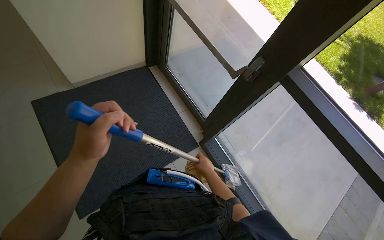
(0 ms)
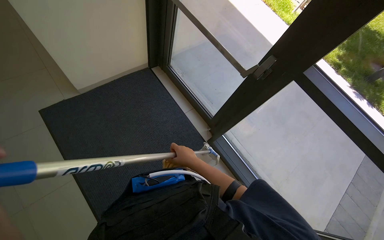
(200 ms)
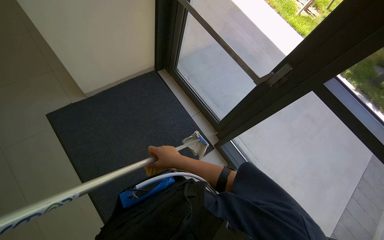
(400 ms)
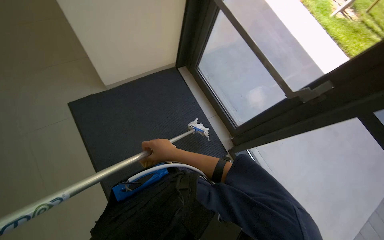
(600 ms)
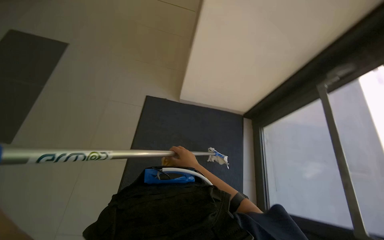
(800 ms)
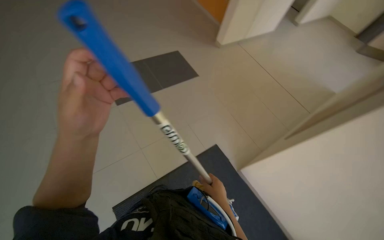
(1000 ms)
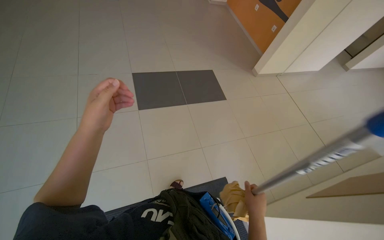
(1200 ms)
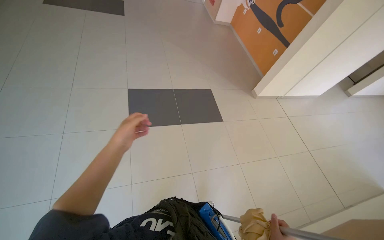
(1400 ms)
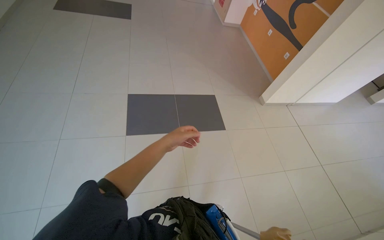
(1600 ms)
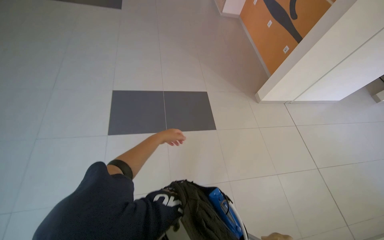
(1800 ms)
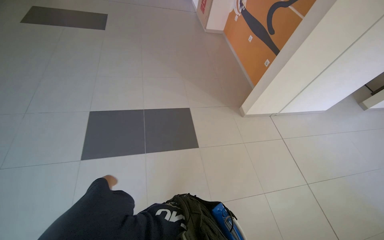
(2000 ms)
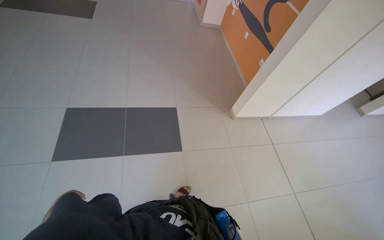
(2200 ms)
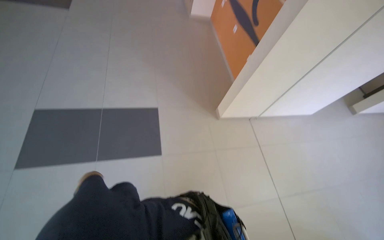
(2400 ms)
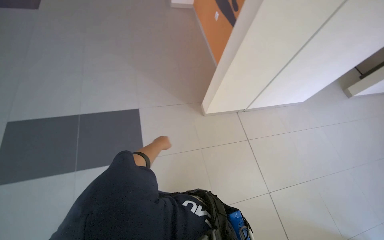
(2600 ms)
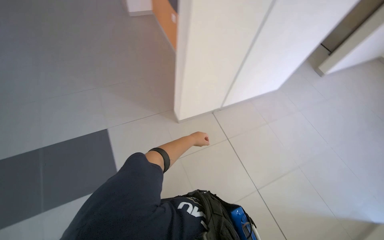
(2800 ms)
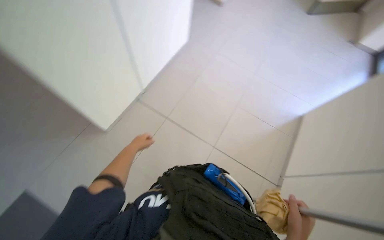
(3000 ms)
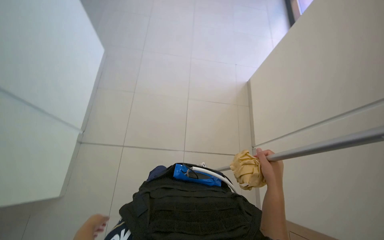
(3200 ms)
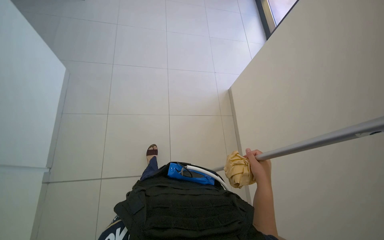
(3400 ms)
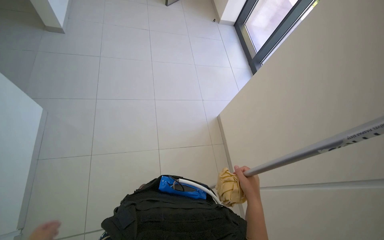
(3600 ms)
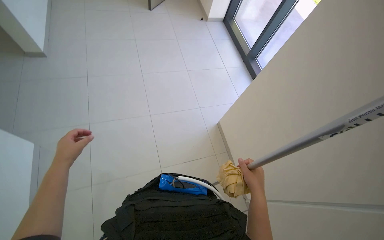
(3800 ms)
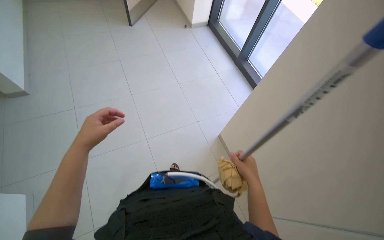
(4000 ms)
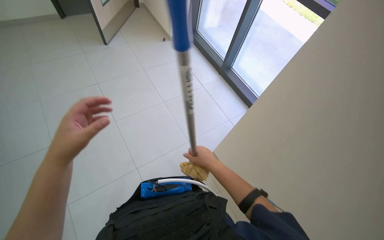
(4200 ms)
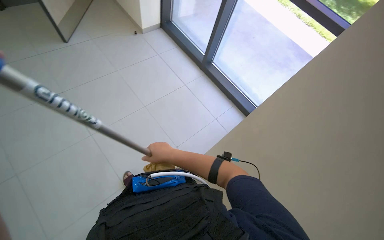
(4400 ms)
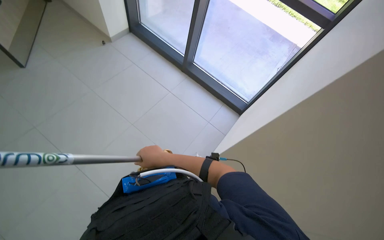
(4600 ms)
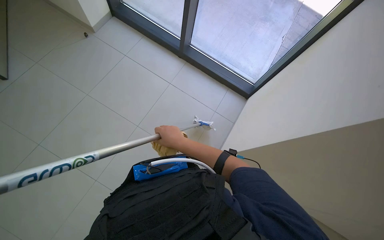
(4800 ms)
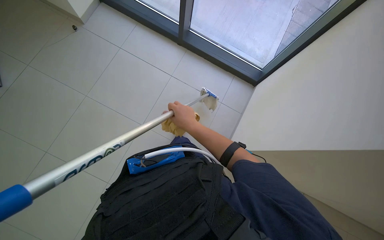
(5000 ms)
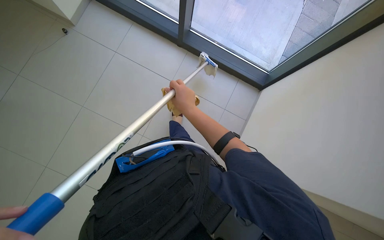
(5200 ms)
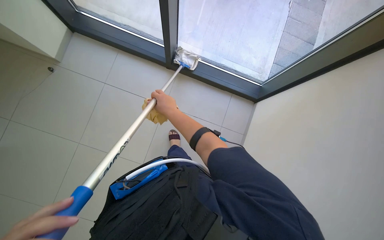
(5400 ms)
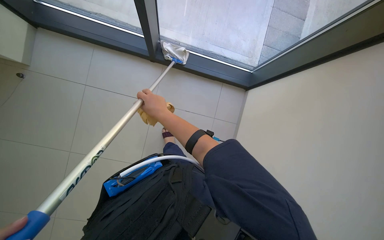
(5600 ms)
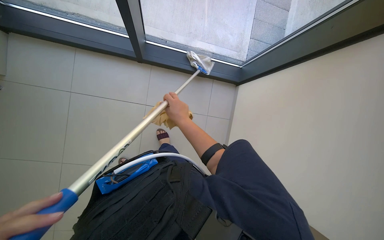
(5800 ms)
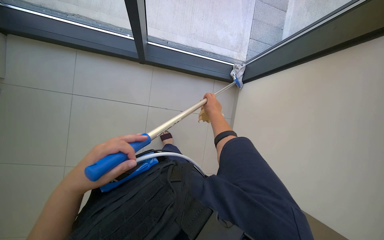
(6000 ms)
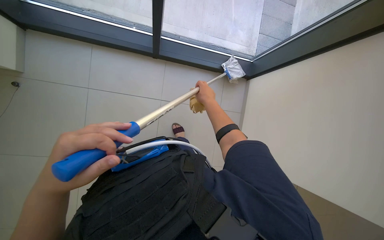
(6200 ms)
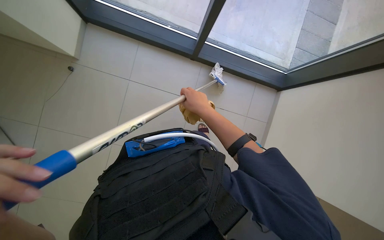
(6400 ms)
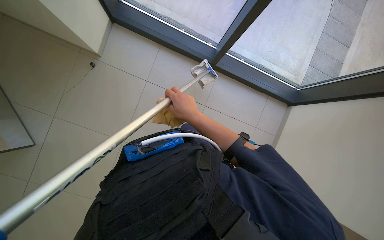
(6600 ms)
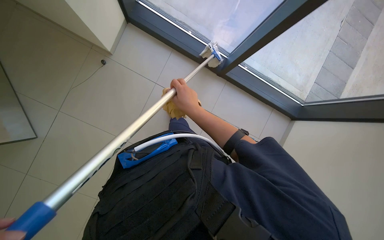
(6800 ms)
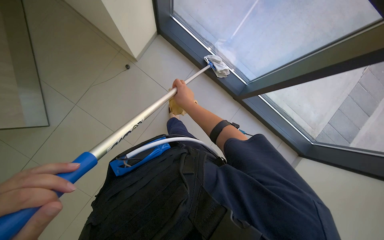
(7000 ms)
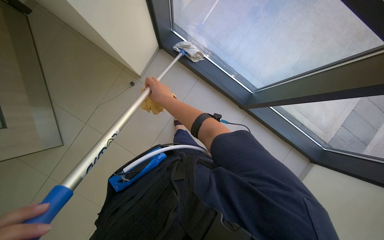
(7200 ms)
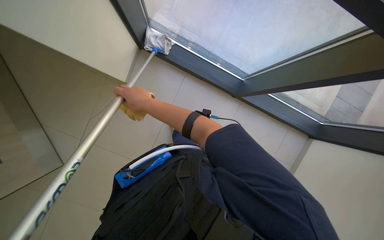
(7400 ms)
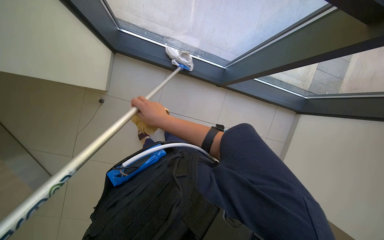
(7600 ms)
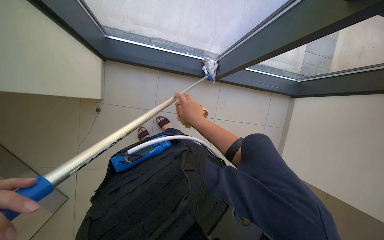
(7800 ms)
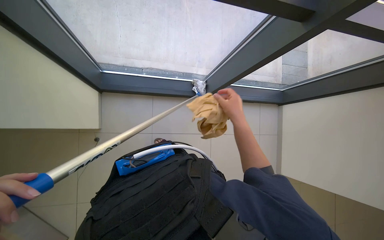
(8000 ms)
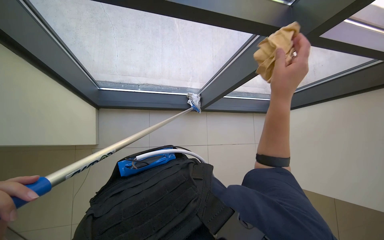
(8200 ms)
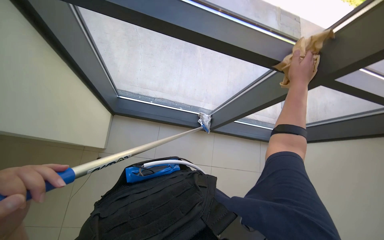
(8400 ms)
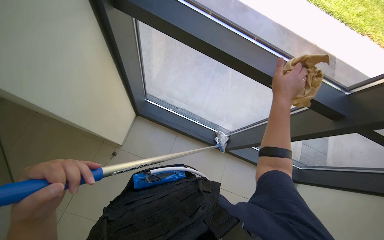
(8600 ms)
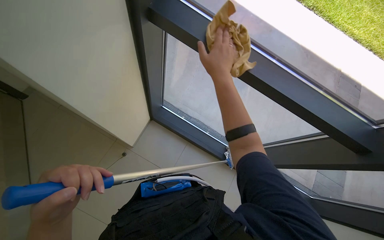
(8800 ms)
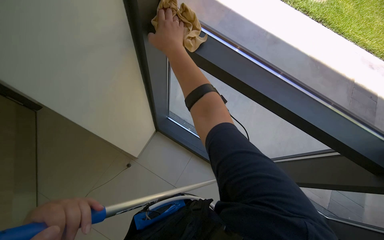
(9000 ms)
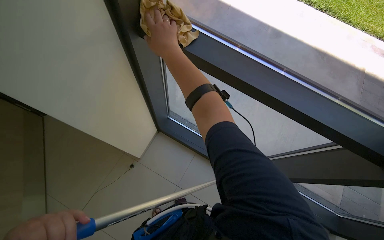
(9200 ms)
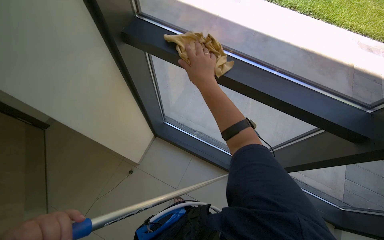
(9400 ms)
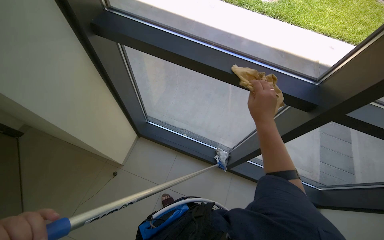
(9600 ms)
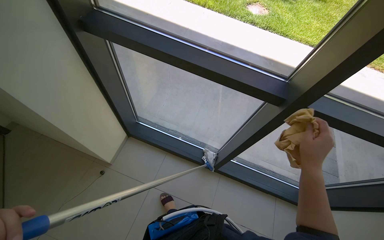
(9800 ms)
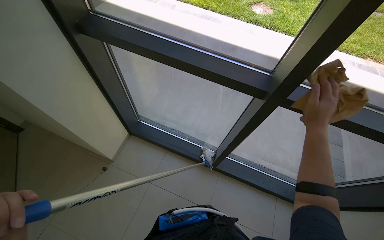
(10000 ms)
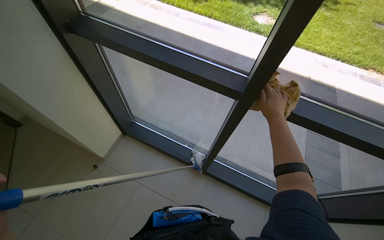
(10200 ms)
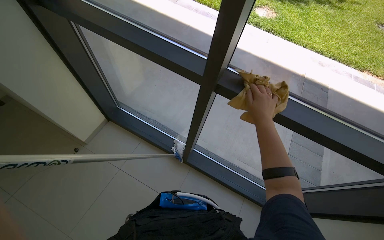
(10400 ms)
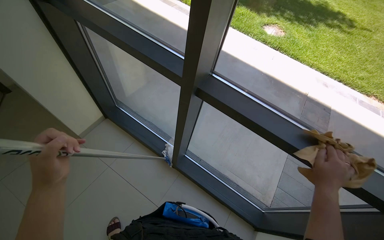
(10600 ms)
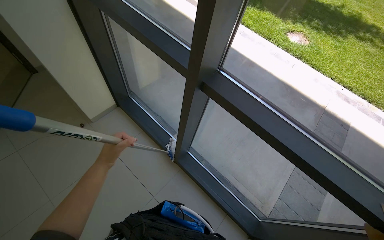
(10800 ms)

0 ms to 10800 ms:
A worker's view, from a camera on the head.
Job: cleaning windows.
The whole recording: Cleaning large windows and frames. Cleans large windows and their frames with a long-handled tool and a cloth.
0 ms to 1600 ms: The camera is carried approximately 40 cm.
4600 ms to 6200 ms: The head travels about 50 cm. The scene rotates counterclockwise by about 30 degrees.
6200 ms to 7800 ms: The wearer looks roughly 15 degrees further upward.
7800 ms to 9200 ms: The head turns to the left by approximately 20 degrees. The wearer looks approximately 35 degrees further upward.
9200 ms to 10800 ms: The wearer moves some 70 cm.

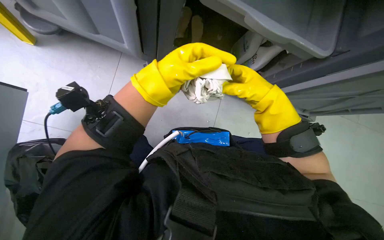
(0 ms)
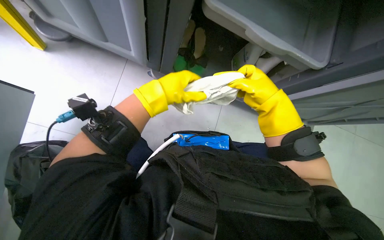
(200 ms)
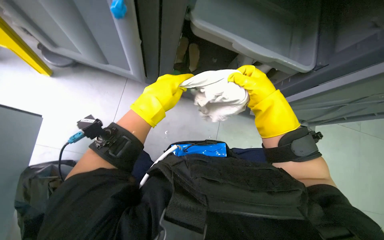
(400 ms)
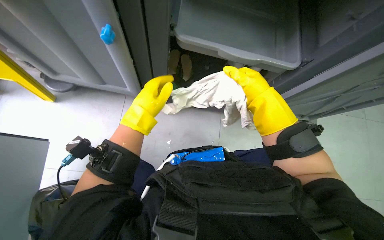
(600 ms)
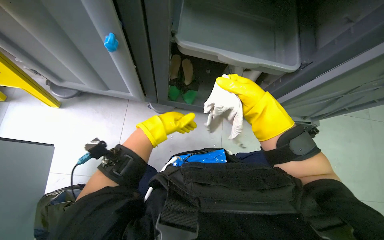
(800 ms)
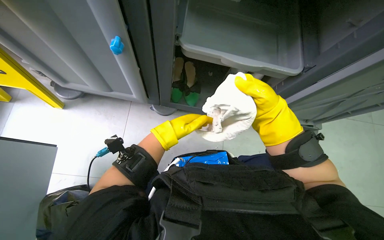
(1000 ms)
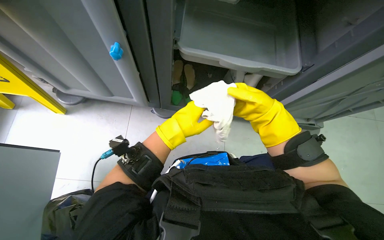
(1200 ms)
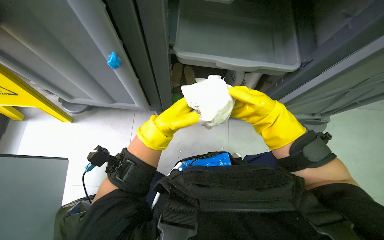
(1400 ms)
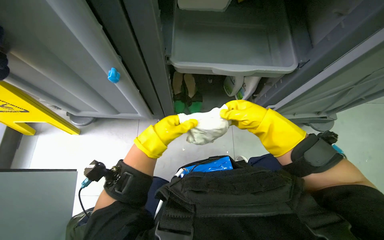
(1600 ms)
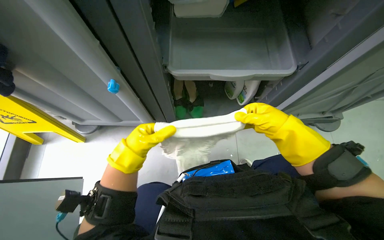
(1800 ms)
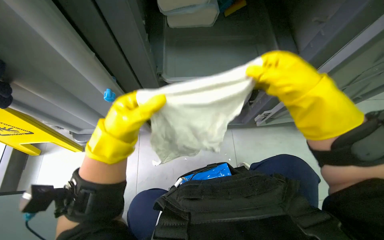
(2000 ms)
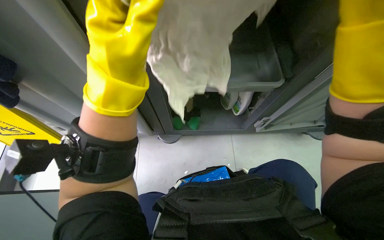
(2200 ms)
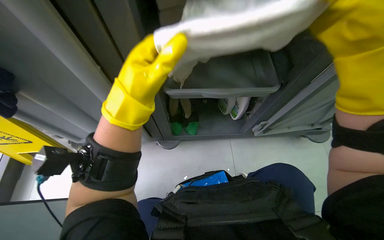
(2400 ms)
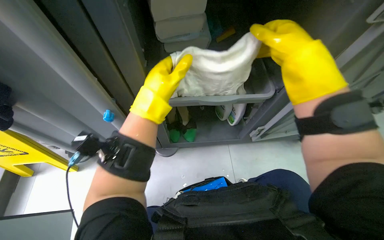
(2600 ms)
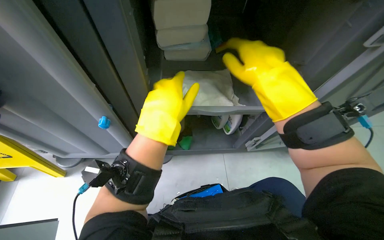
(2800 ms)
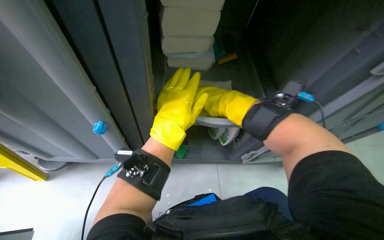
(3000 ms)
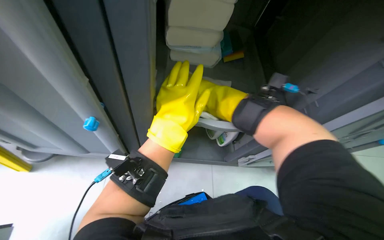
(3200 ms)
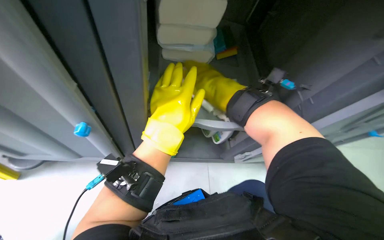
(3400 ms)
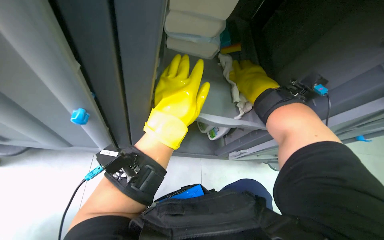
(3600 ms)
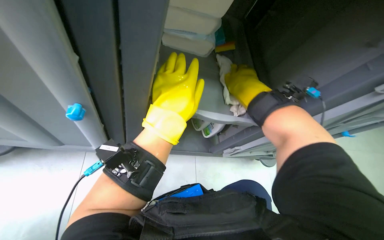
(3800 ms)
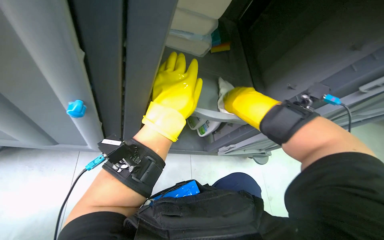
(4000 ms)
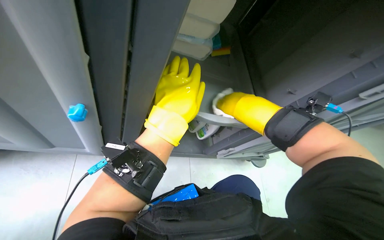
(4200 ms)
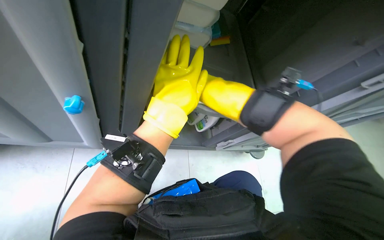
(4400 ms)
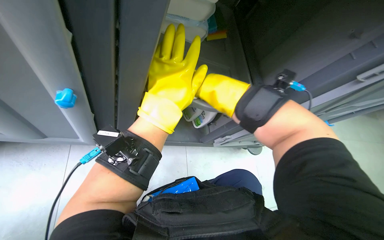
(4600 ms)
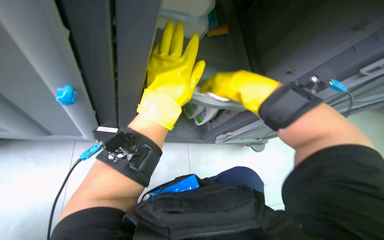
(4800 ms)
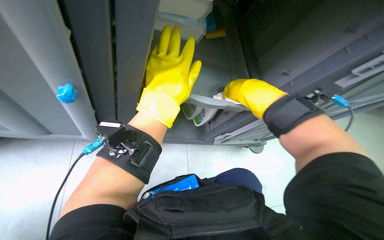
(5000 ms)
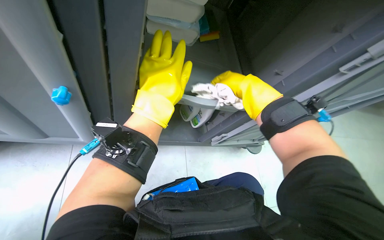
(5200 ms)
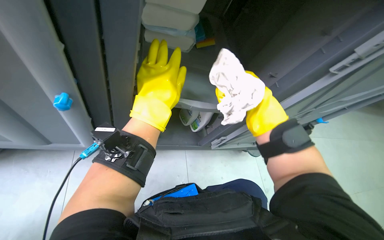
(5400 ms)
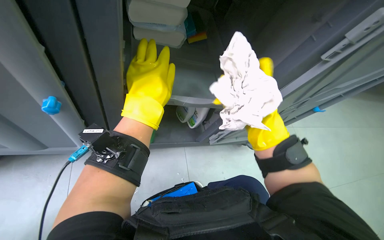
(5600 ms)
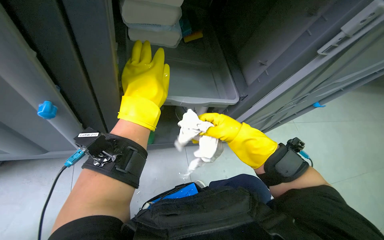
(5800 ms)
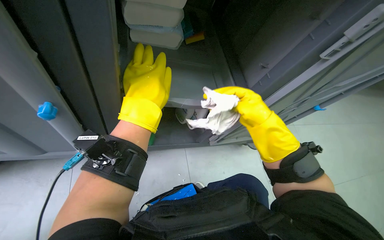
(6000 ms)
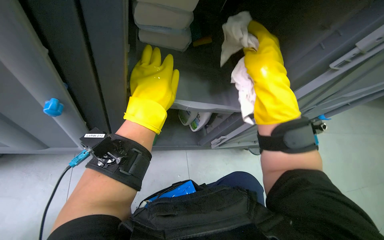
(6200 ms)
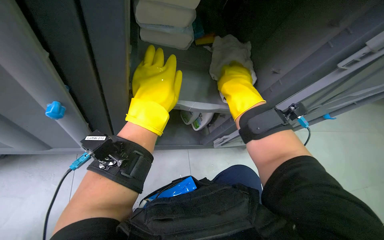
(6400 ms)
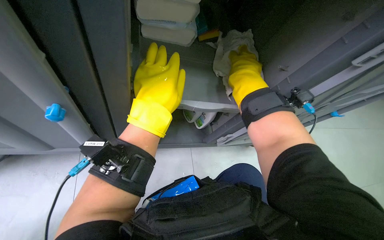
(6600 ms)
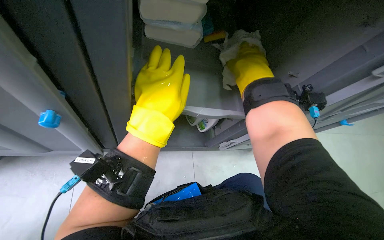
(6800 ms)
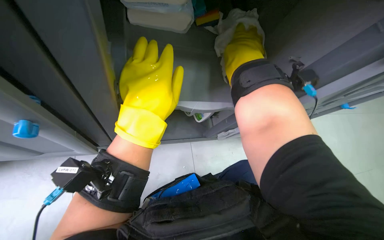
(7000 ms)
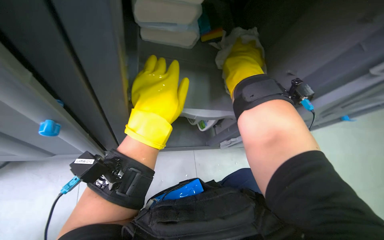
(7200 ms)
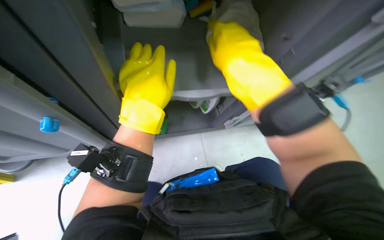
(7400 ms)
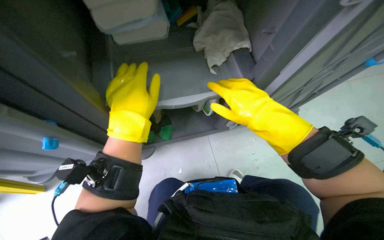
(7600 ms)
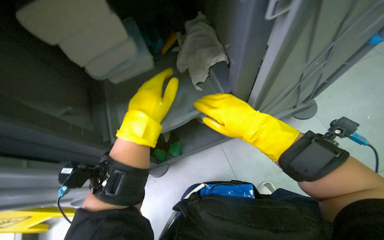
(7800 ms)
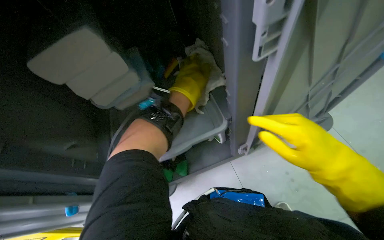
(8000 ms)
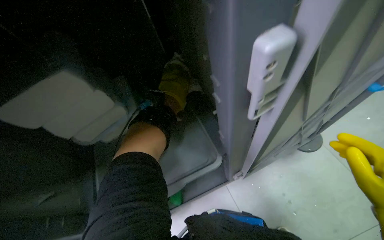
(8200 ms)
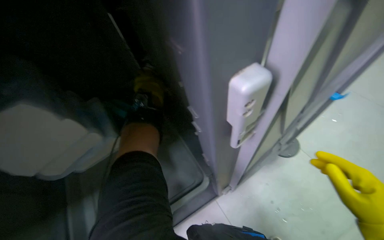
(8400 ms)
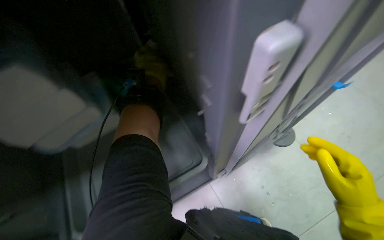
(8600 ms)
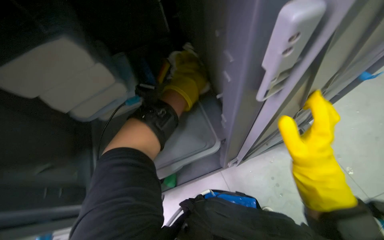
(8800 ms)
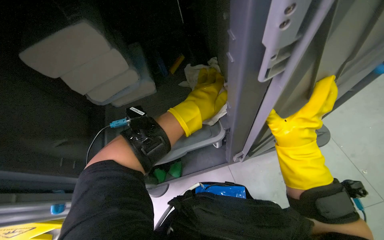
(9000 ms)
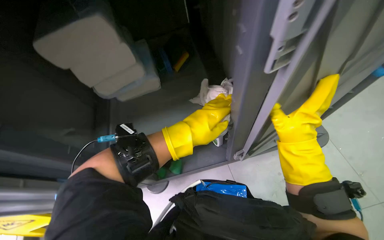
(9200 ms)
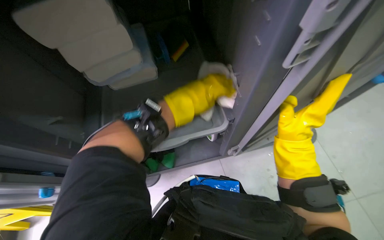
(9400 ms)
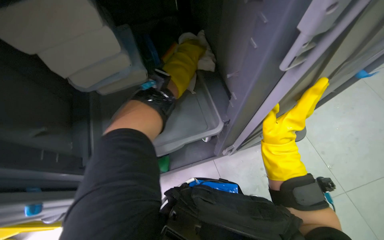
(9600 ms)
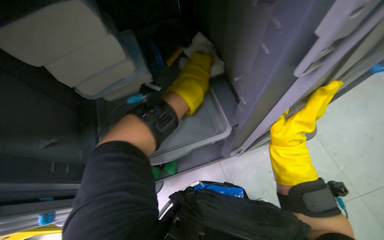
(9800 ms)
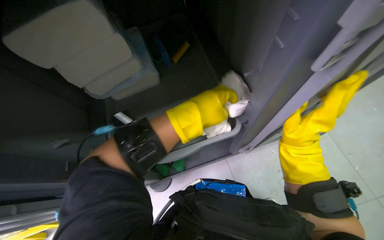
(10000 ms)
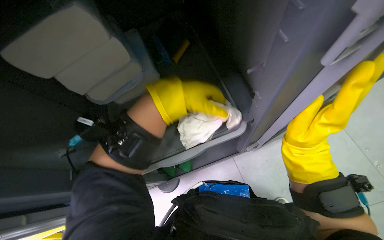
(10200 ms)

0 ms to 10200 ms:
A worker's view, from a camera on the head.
Job: wiping surfaces.
The whole recording: Wiping cleaning supply box. The worker wipes the large box containing cleaning supplies with a cloth.
1400 ms to 3000 ms: The camera pitches upward, by roughly 20 degrees. The left hand is displaced nearer to the camera by approximately 15 cm.
4400 ms to 5800 ms: The right hand goes about 15 cm down the picture and to the right.
5800 ms to 7200 ms: The right hand travels up the picture by about 25 cm.
7200 ms to 8800 ms: The view swings about 20 degrees to the left.
8800 ms to 10200 ms: The left hand goes up and down the picture, approximately 20 cm each way, reversing 2 times.
